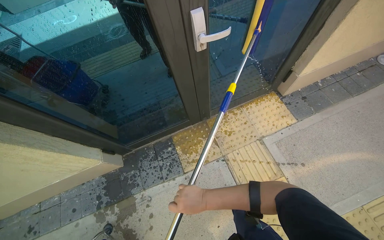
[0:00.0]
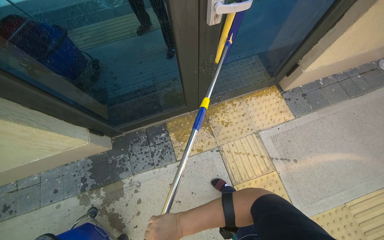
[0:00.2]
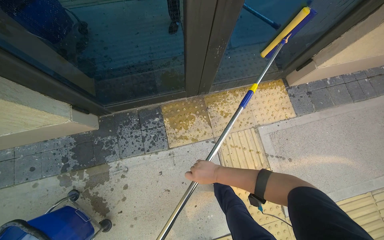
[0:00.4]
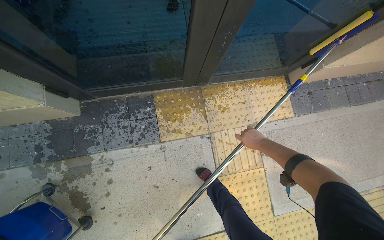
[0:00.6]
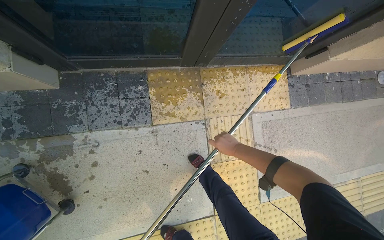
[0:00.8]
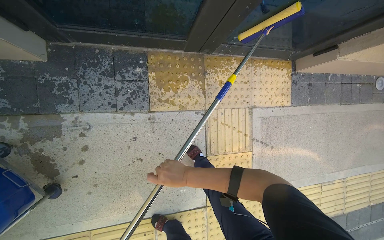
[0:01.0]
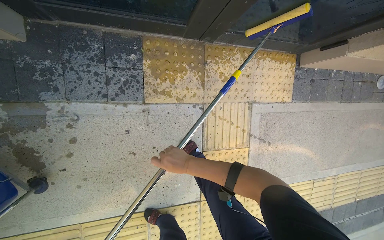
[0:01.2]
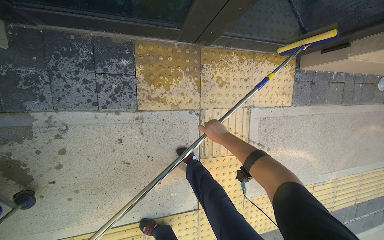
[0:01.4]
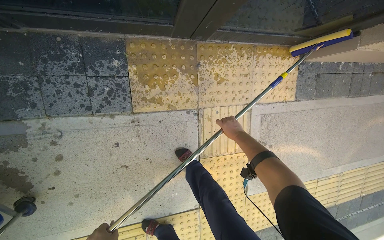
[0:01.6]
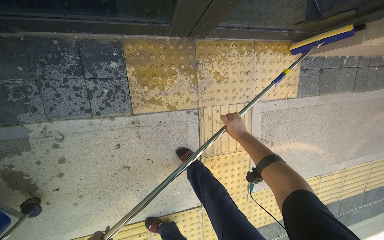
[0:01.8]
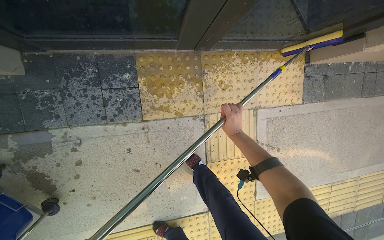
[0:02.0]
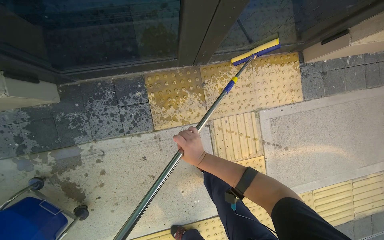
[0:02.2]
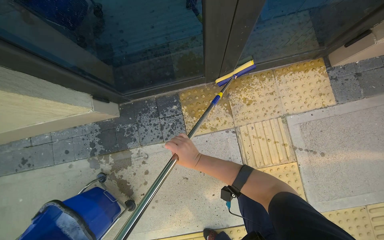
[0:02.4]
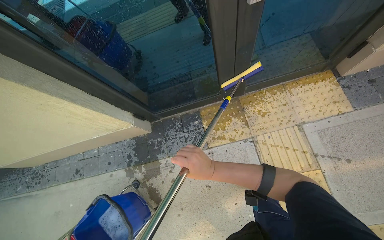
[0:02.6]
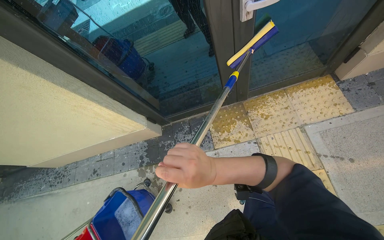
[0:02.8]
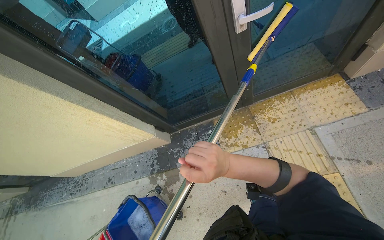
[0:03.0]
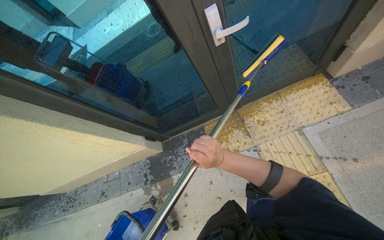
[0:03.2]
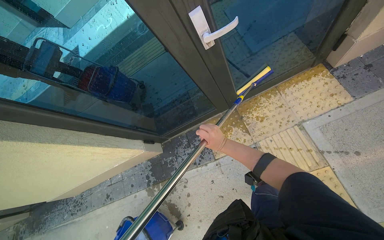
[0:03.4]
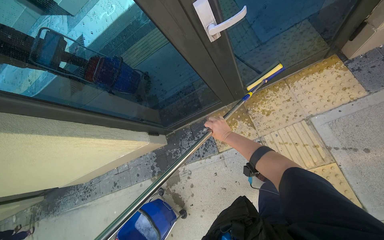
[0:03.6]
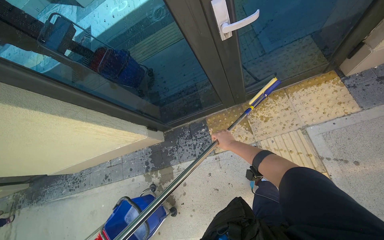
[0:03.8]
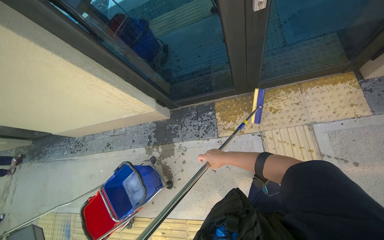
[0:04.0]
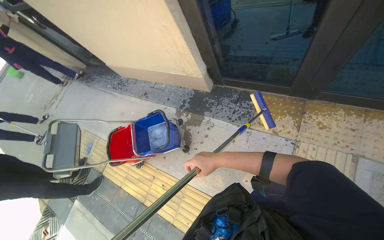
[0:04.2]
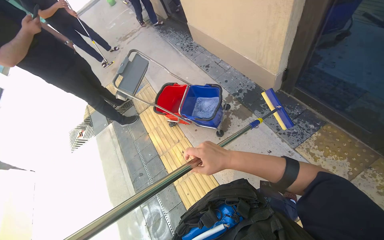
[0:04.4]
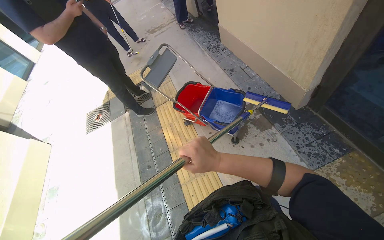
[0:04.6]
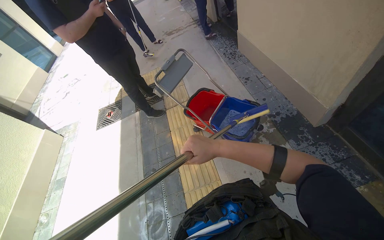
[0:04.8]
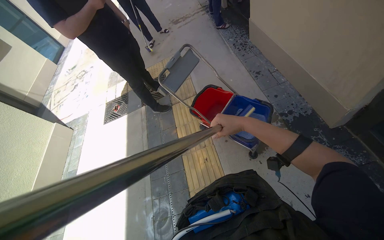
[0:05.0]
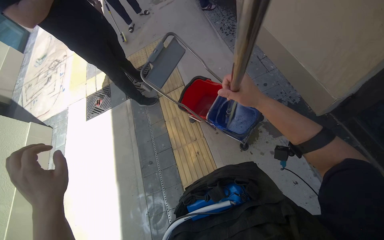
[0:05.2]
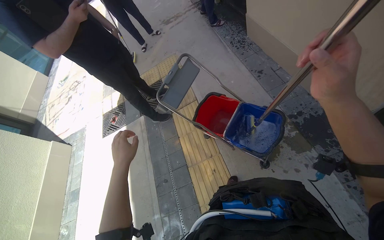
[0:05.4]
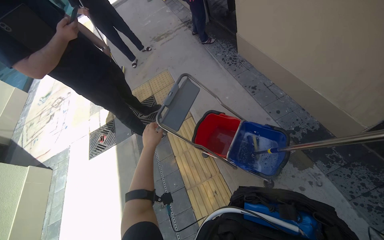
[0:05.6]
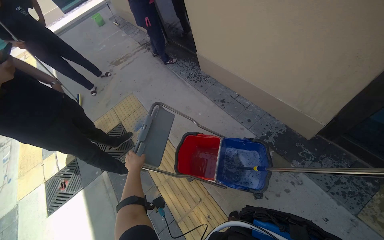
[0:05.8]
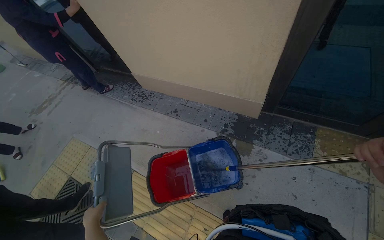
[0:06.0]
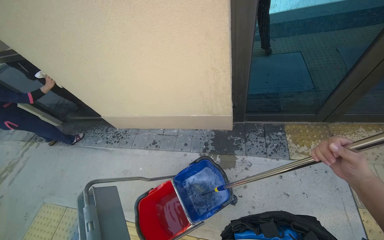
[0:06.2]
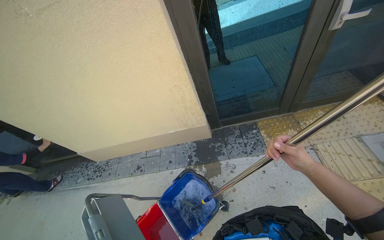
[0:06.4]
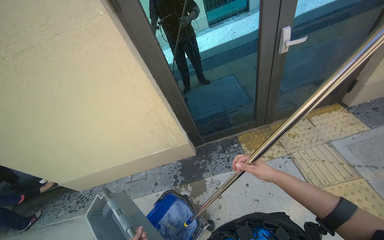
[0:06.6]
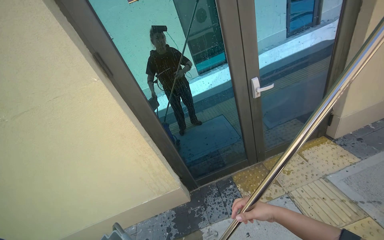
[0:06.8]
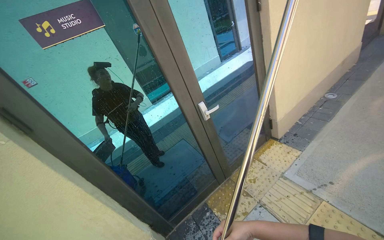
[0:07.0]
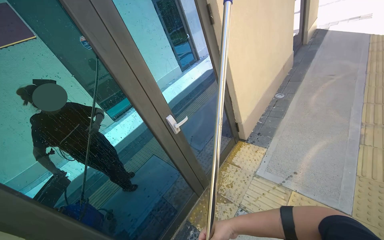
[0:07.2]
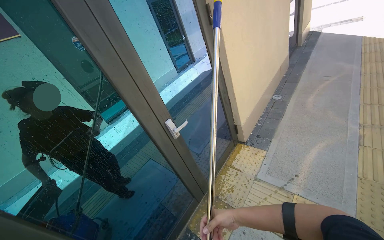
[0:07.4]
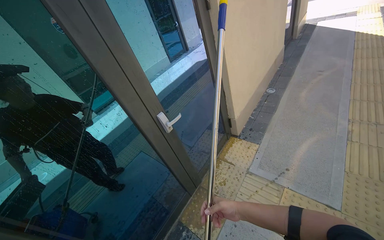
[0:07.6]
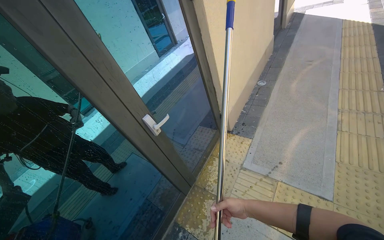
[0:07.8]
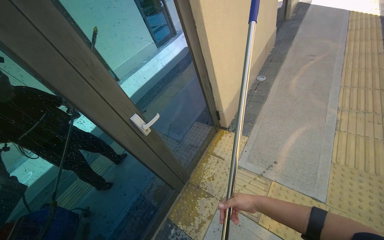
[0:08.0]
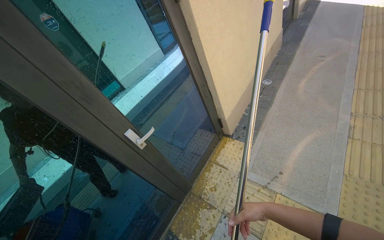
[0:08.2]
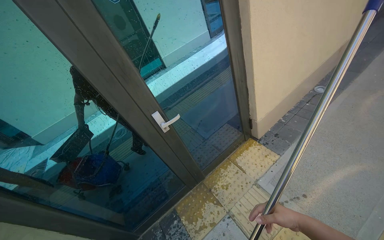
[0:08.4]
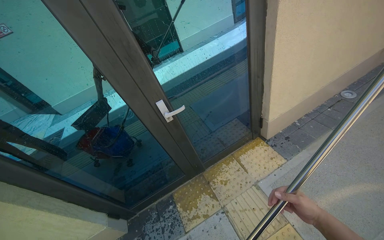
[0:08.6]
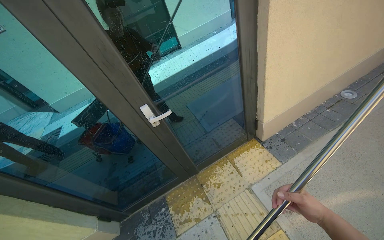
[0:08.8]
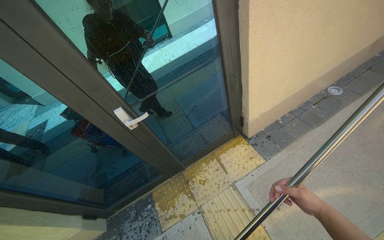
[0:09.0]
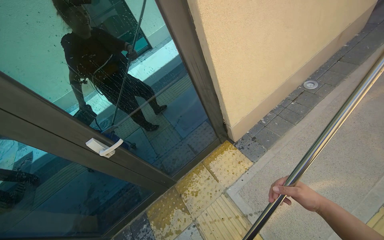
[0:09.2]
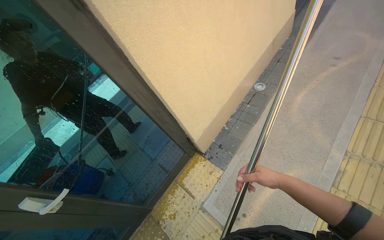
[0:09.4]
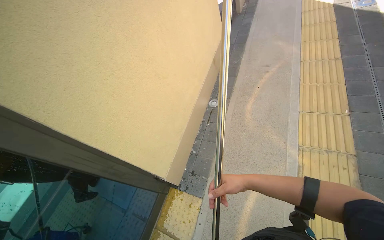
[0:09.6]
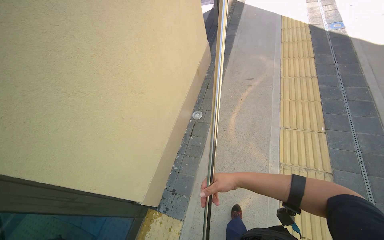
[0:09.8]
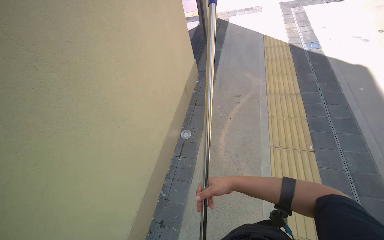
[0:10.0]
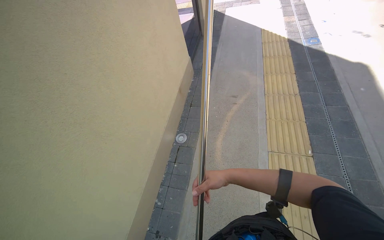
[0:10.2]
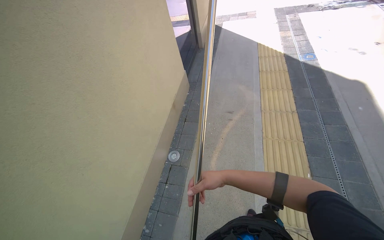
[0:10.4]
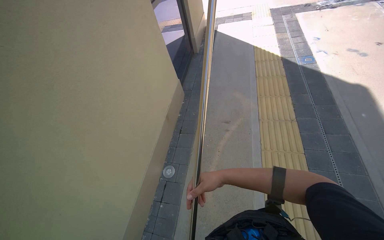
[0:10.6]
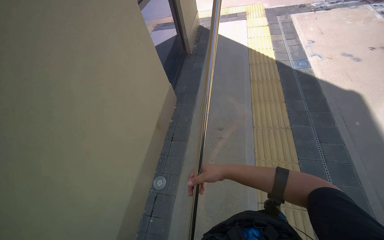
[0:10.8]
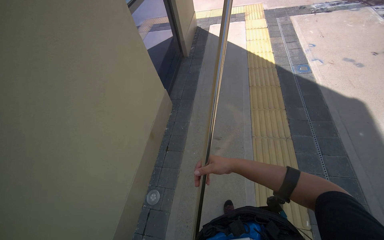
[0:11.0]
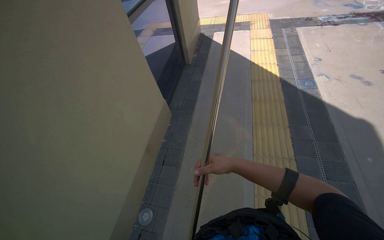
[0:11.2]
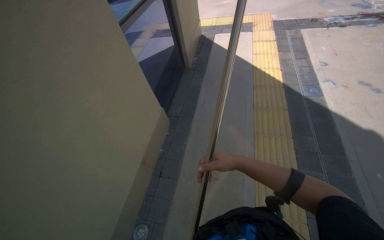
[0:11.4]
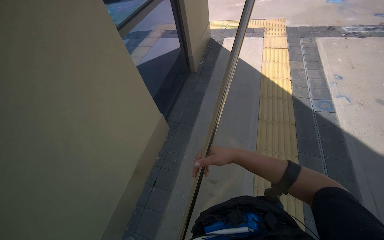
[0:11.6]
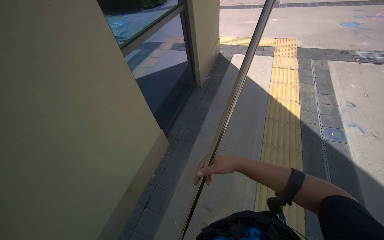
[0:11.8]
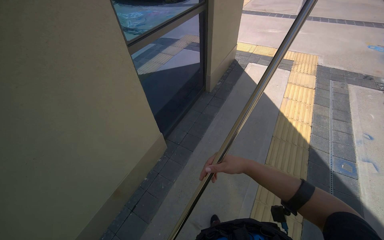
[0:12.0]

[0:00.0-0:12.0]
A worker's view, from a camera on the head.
Job: cleaning windows.
The whole recording: Cleaning building windows. The worker scrubs the building windows with a long-handled squeegee, frequently dipping it into a bucket.
0:00.0 to 0:01.6: The camera is carried some 60 cm. The view pans to the right by roughly 20 degrees. The view tips downward by roughly 30 degrees.
0:01.6 to 0:03.0: The camera is carried some 70 cm. The view pans to the left by approximately 40 degrees. The camera pitches upward, by about 30 degrees.
0:03.0 to 0:04.4: The wearer's head swings some 65 degrees to the left. The wearer looks about 20 degrees further downward.
0:04.4 to 0:06.0: The wearer moves approximately 60 cm. The head turns to the right by about 30 degrees.
0:06.0 to 0:07.6: The head travels about 60 cm. The wearer's head swings some 70 degrees to the right. The view tilts some 45 degrees upward.
0:07.6 to 0:09.0: The head travels some 70 cm. The head turns to the left by roughly 25 degrees. The view tips downward by approximately 20 degrees.
0:09.0 to 0:10.4: The camera travels some 1 m. The wearer's head swings about 50 degrees to the right. The view tips upward by about 15 degrees.
0:10.4 to 0:12.0: The wearer moves about 1 m.

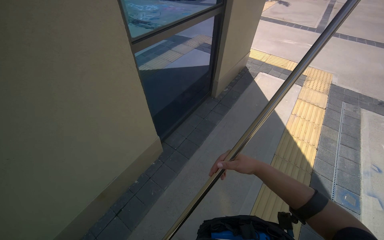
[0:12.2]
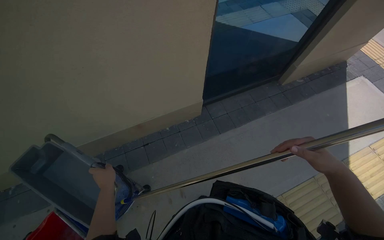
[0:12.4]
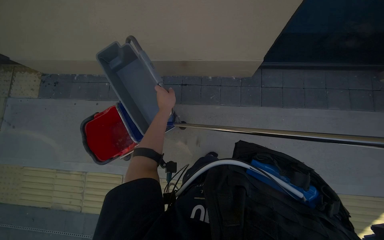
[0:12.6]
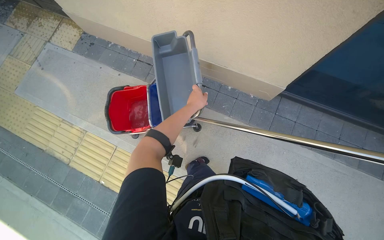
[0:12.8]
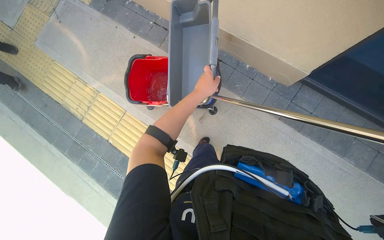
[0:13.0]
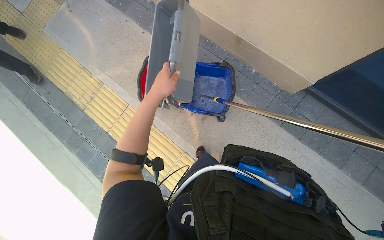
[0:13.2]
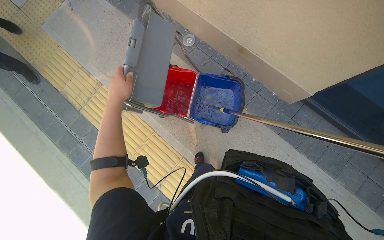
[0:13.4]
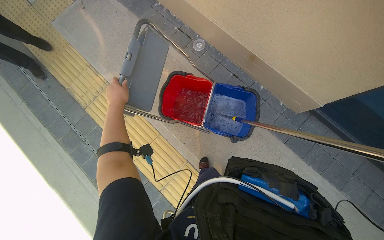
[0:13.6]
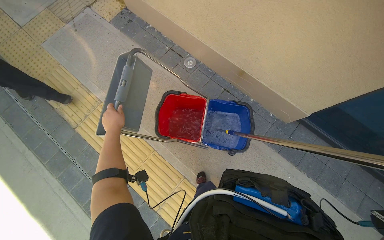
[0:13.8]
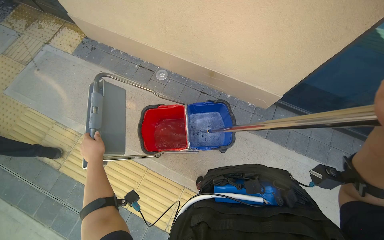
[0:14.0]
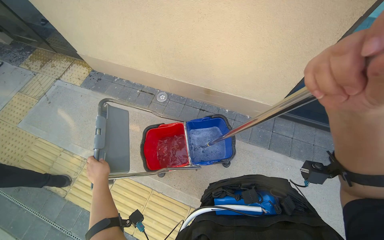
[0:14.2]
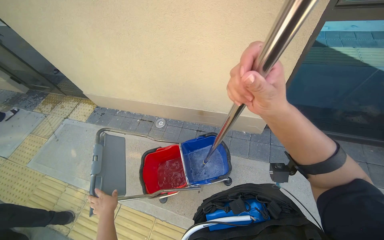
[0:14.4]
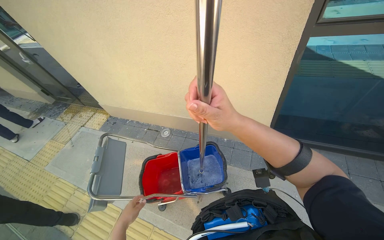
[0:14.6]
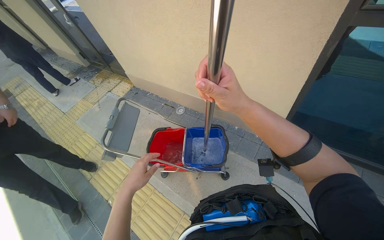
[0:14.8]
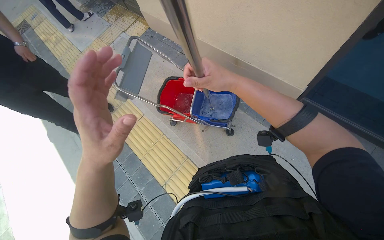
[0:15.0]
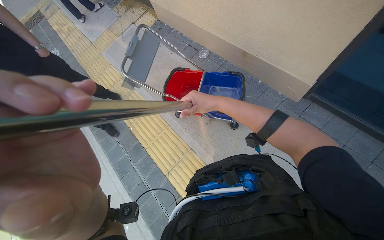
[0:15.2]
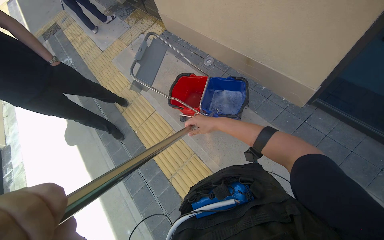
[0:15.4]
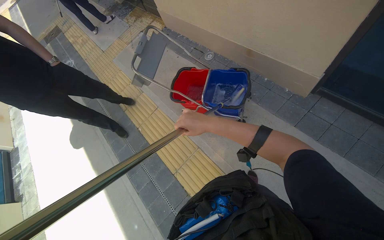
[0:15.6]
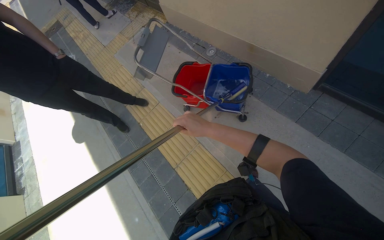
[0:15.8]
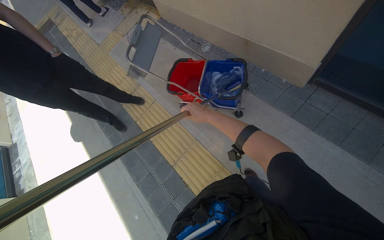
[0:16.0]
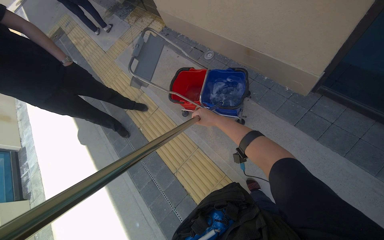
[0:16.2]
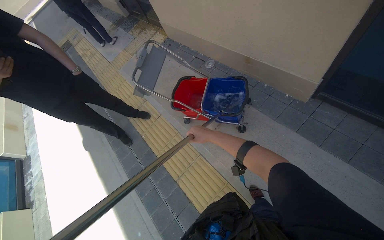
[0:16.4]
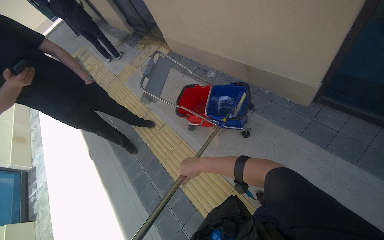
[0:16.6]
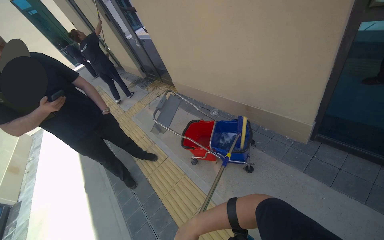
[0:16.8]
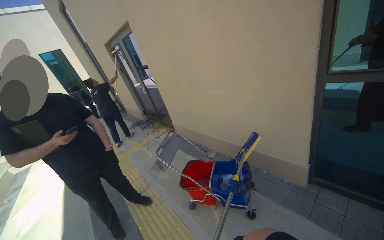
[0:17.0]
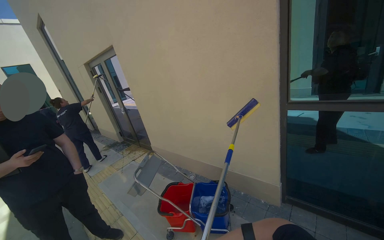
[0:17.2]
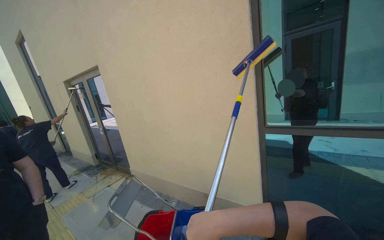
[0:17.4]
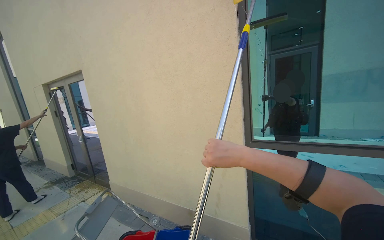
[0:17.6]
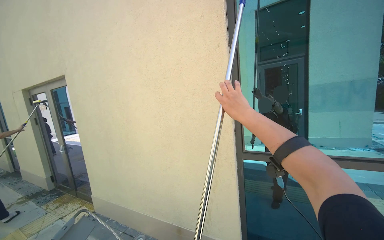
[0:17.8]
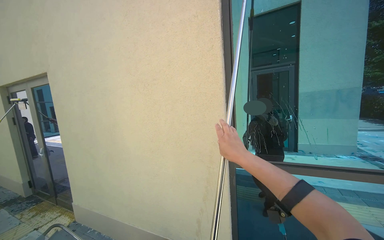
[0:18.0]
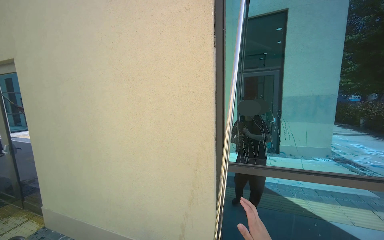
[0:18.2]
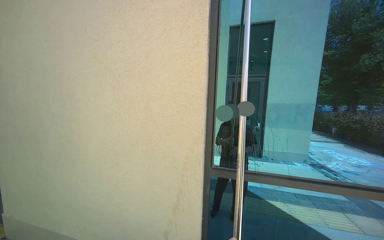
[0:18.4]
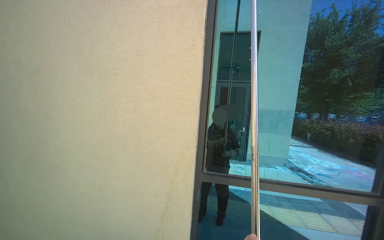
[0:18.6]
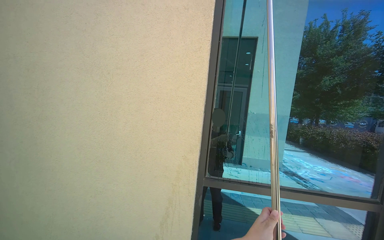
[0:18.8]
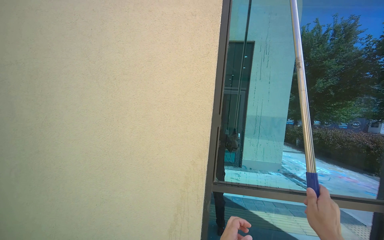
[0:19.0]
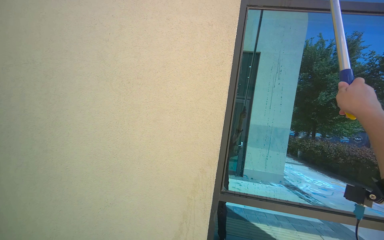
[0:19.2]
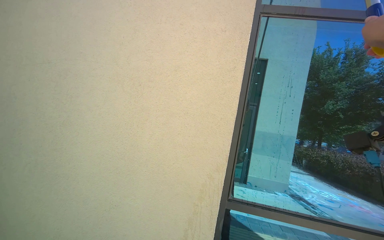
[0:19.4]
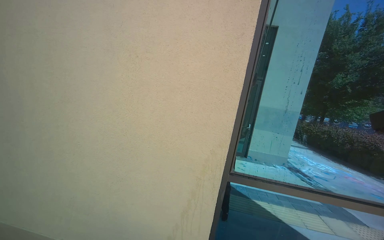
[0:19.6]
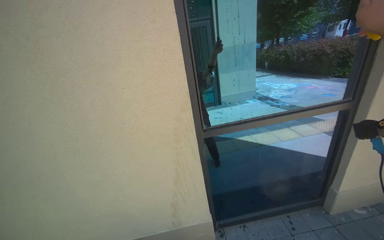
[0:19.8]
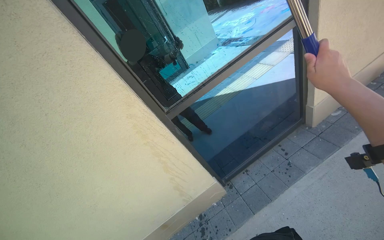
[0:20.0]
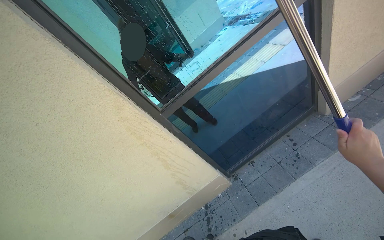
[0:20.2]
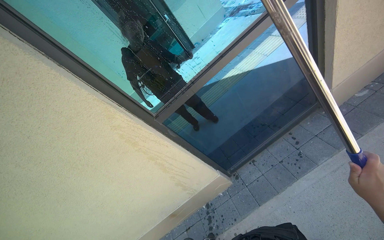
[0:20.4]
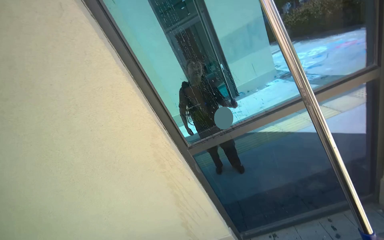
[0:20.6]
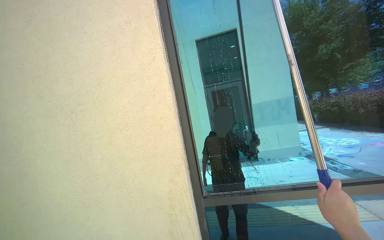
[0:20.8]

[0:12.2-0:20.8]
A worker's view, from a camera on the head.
Job: cleaning windows.
The whole recording: Cleaning building windows. The worker scrubs the building windows with a long-handled squeegee, frequently dipping it into a bucket.
0:12.2 to 0:13.6: The head rotates some 85 degrees to the left. The wearer looks roughly 35 degrees further downward.
0:13.6 to 0:15.0: The camera travels roughly 40 cm.
0:15.0 to 0:16.6: The right hand is displaced down the picture and farther from the camera by some 35 cm.
0:16.6 to 0:18.0: The camera is aimed about 25 degrees further to the right. The wearer looks about 60 degrees further upward.
0:18.0 to 0:19.4: The view pans to the right by about 20 degrees.
0:19.4 to 0:20.8: The camera travels about 50 cm. The wearer looks some 30 degrees further downward. Everything in view rotates approximately 35 degrees counterclockwise.
